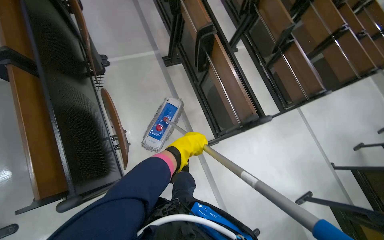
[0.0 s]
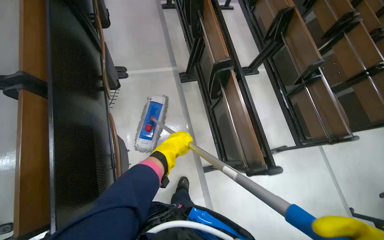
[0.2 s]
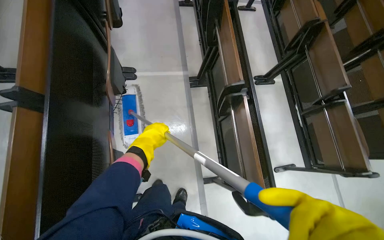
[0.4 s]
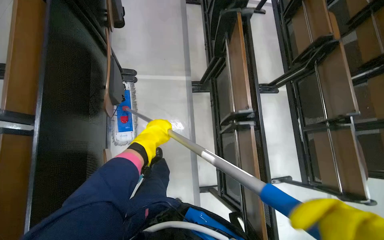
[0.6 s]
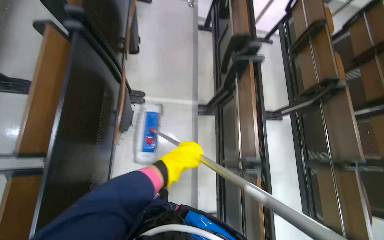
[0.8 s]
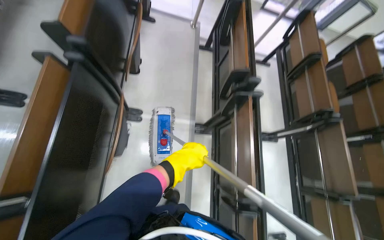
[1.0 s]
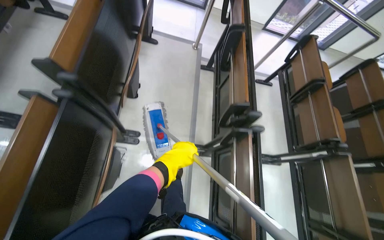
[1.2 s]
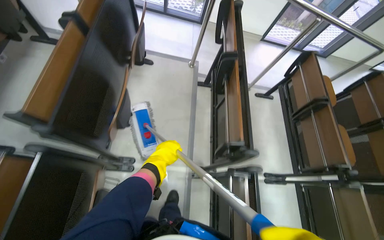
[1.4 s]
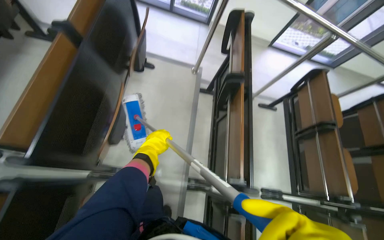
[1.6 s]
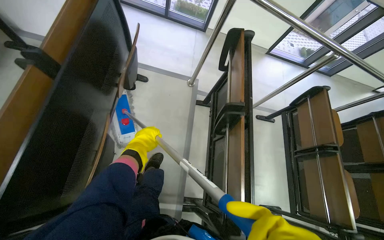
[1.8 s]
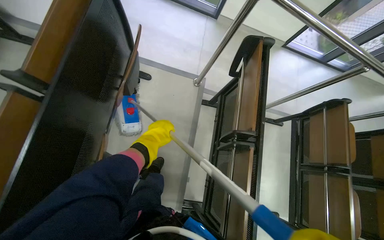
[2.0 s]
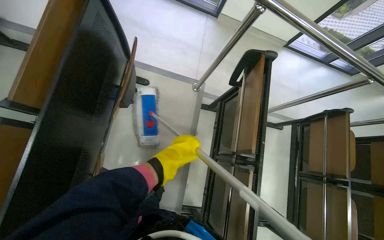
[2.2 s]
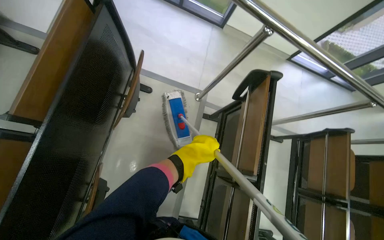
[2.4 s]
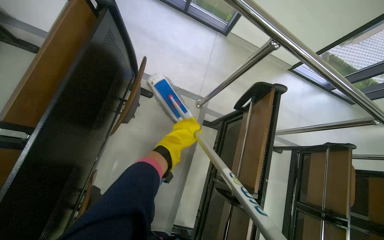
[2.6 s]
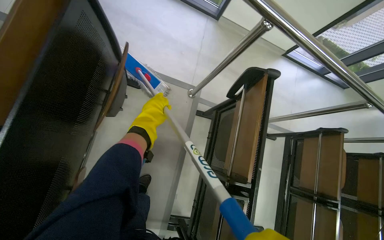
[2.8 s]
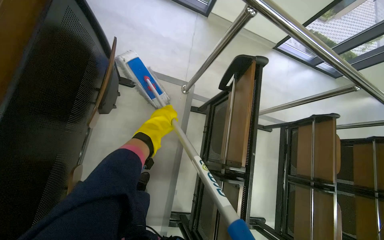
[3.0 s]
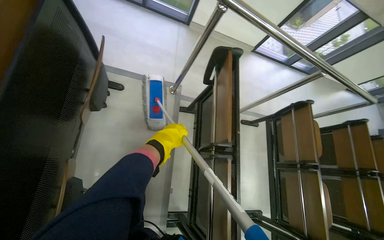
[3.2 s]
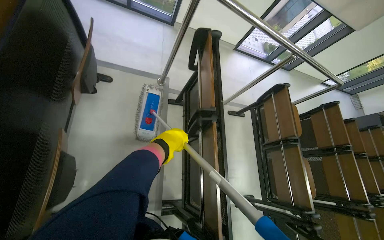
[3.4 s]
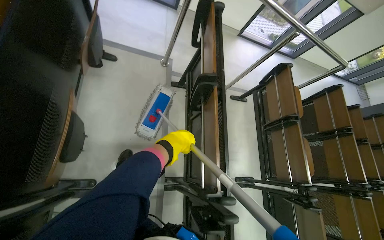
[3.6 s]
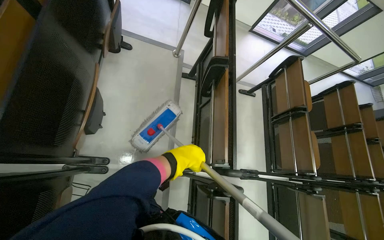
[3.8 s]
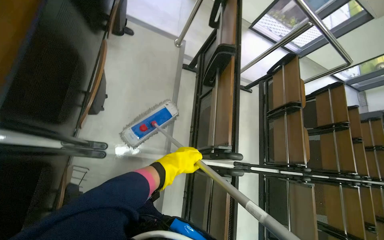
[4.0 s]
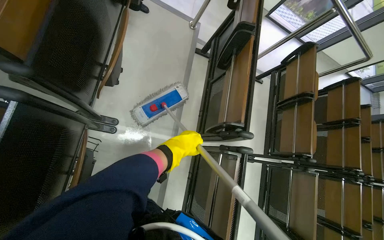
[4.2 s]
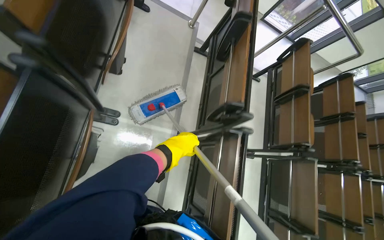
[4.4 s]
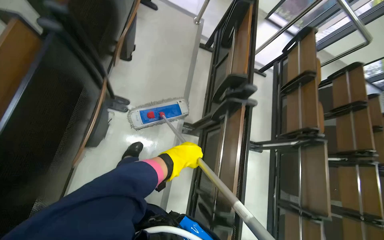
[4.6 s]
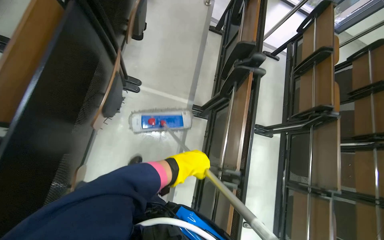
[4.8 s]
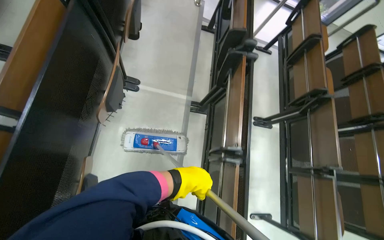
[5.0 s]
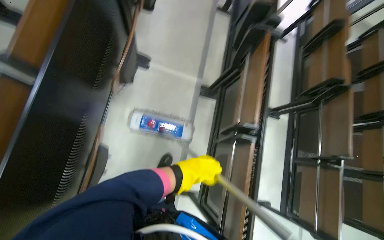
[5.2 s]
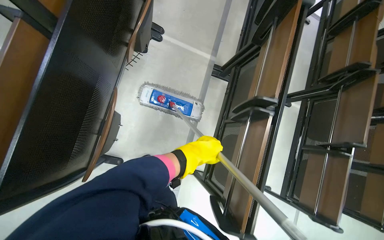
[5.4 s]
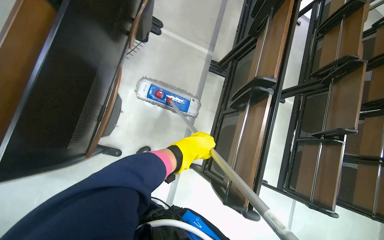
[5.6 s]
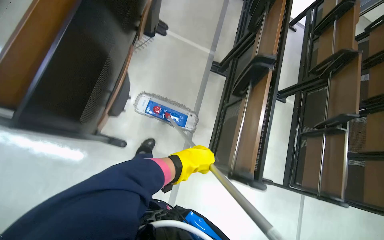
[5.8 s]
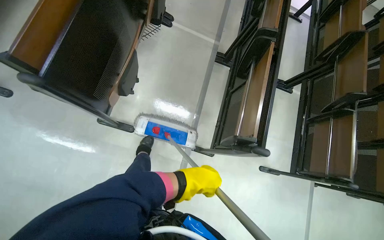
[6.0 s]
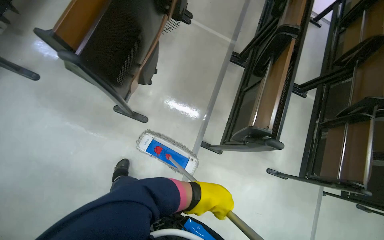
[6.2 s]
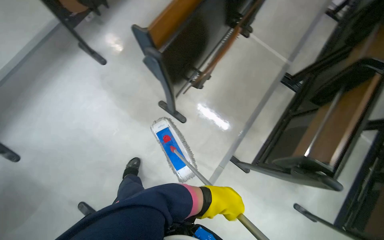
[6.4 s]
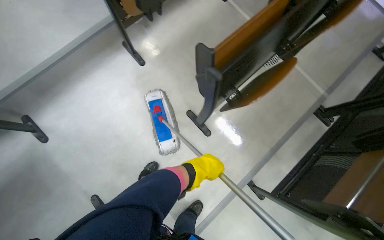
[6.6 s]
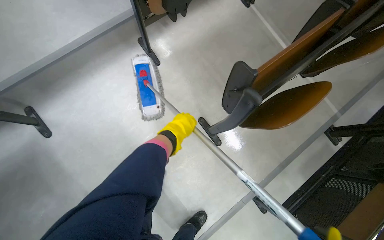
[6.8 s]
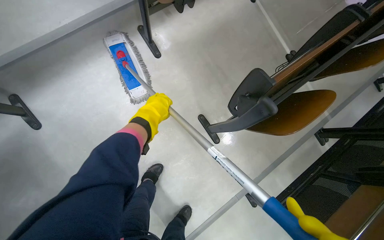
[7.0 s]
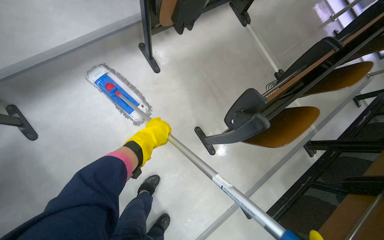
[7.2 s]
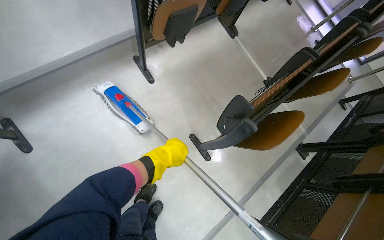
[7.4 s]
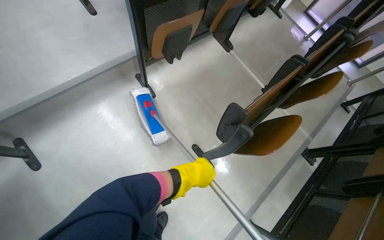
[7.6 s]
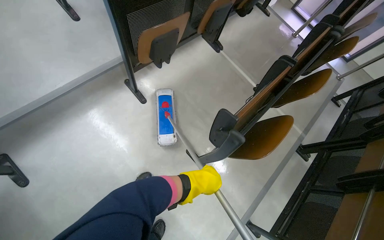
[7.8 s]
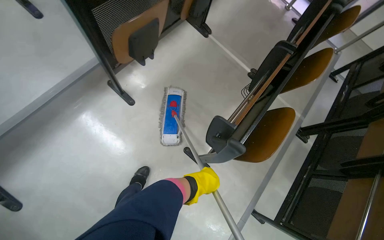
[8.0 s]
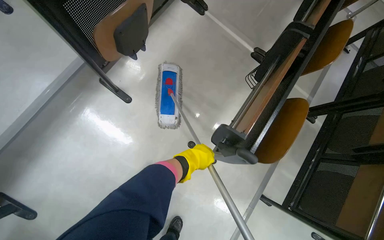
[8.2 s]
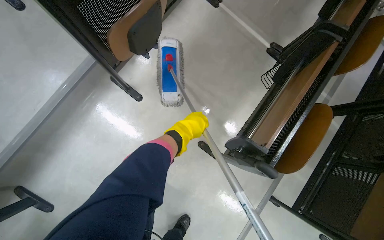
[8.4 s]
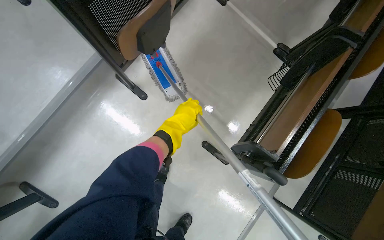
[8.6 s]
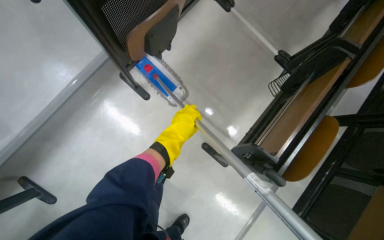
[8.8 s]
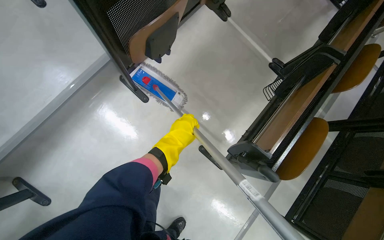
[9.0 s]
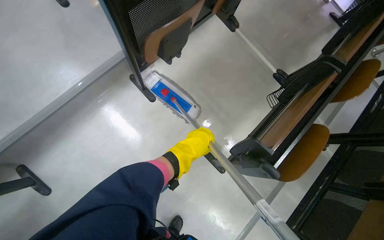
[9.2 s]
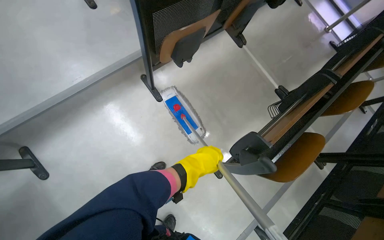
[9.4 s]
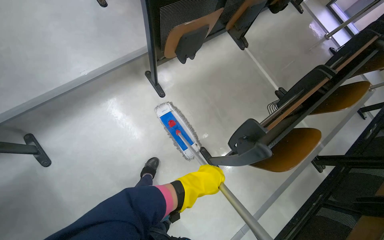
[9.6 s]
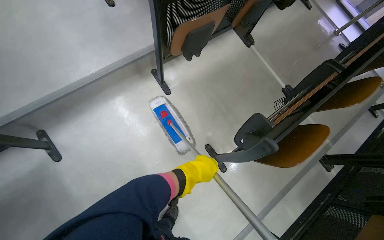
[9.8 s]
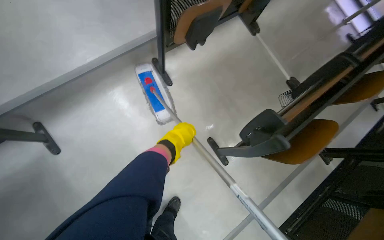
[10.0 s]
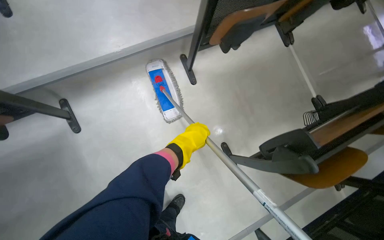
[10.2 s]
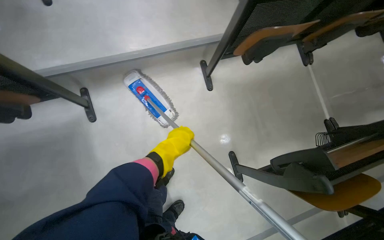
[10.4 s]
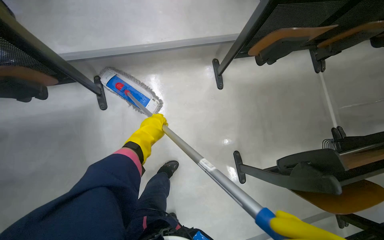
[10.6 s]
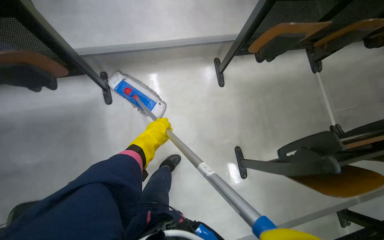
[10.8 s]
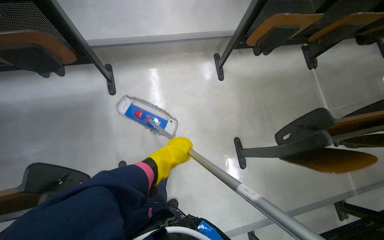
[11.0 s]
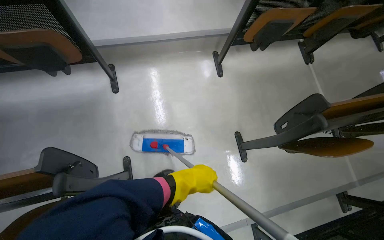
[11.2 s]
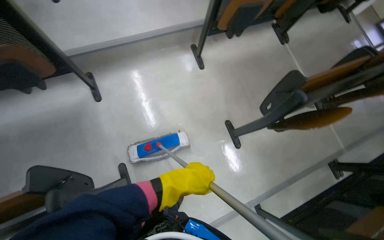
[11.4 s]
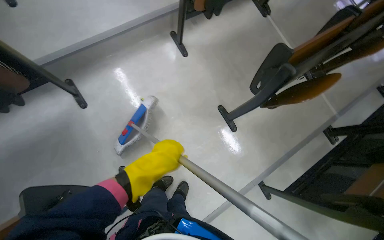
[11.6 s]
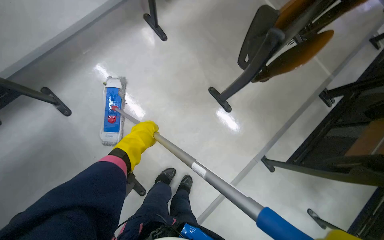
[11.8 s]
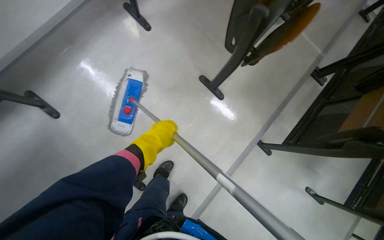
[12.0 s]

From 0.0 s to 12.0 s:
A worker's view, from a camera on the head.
Job: mopping floor.
The whole recording: Mopping auditorium floor. The worker mops the floor in the auditorium, moving between rows of desks.
From 0.0 s to 1.6 s: The camera travels approximately 1 m. The scene turns some 30 degrees clockwise in the picture.
From 1.6 s to 3.0 s: The camera travels roughly 60 cm.
From 3.0 s to 4.4 s: The camera is carried roughly 90 cm.
From 4.4 s to 6.0 s: The camera travels roughly 1 m.
From 6.0 s to 7.6 s: The head travels roughly 60 cm. The camera pitches upward, by some 15 degrees. Everything in view rotates roughly 35 degrees clockwise.
From 7.6 s to 9.0 s: The camera pitches downward, by roughly 15 degrees. The left hand is displaced up the picture, to the left and farther from the camera by some 40 cm.
From 9.0 s to 10.4 s: The scene turns roughly 30 degrees clockwise in the picture.
From 10.4 s to 12.0 s: The scene turns roughly 30 degrees counterclockwise in the picture.

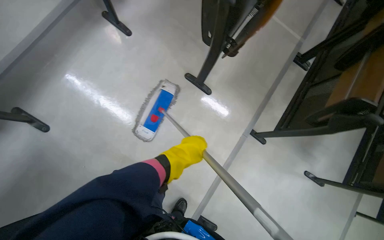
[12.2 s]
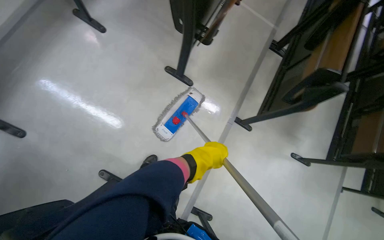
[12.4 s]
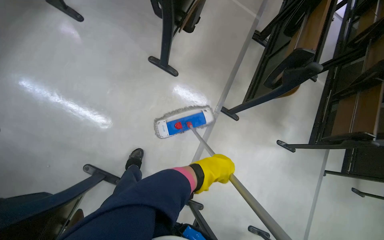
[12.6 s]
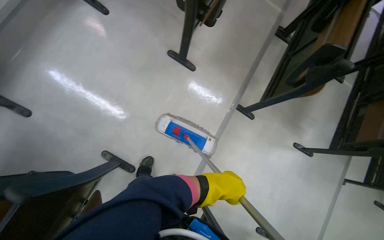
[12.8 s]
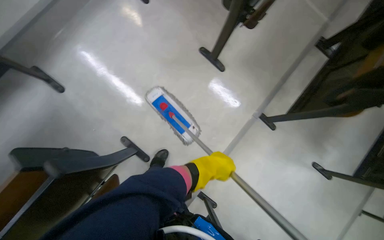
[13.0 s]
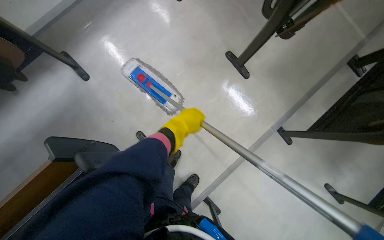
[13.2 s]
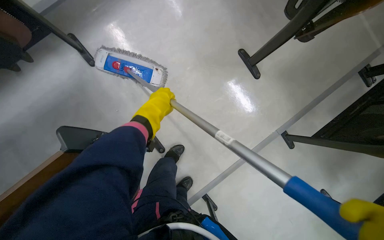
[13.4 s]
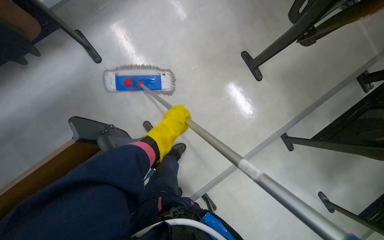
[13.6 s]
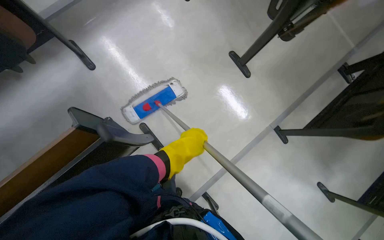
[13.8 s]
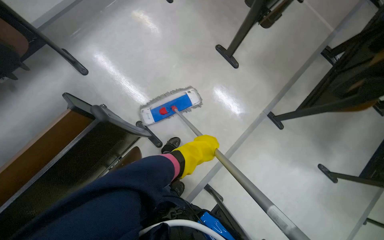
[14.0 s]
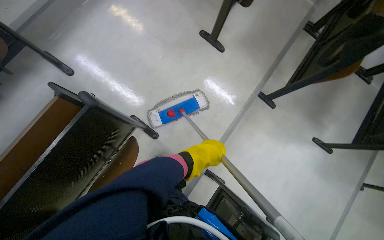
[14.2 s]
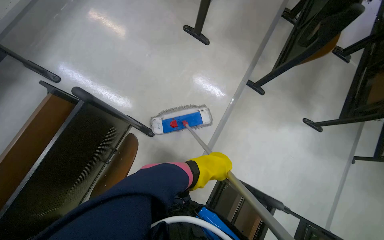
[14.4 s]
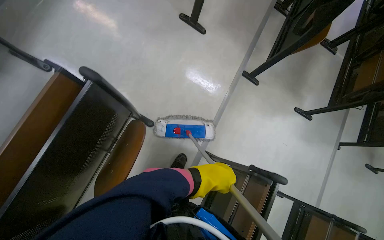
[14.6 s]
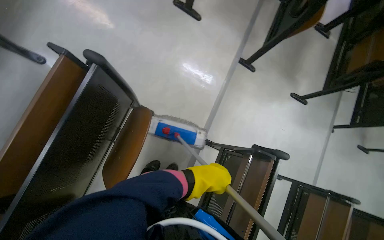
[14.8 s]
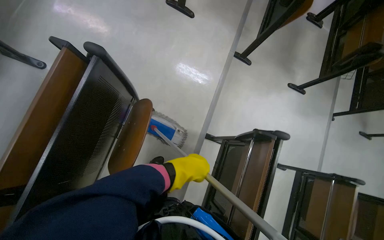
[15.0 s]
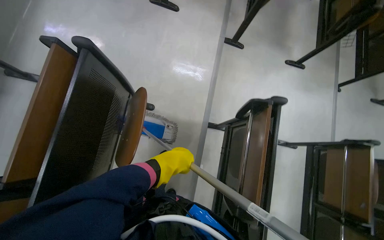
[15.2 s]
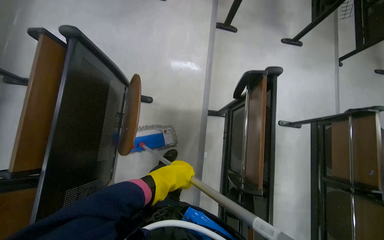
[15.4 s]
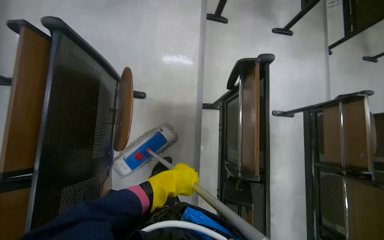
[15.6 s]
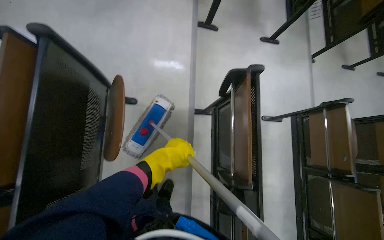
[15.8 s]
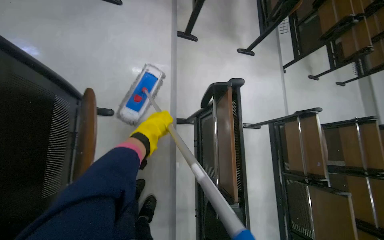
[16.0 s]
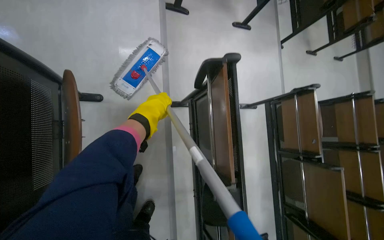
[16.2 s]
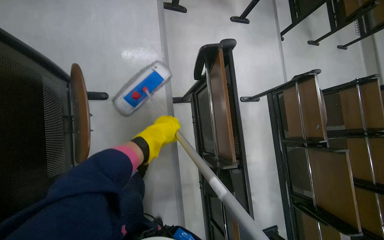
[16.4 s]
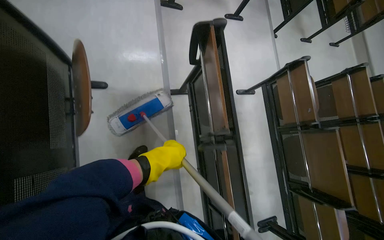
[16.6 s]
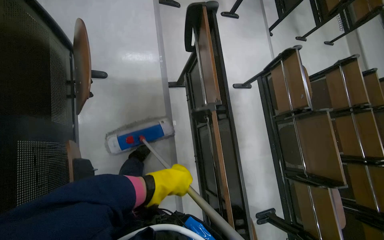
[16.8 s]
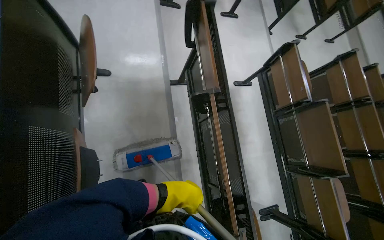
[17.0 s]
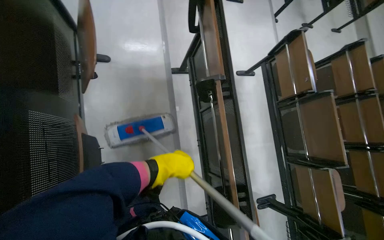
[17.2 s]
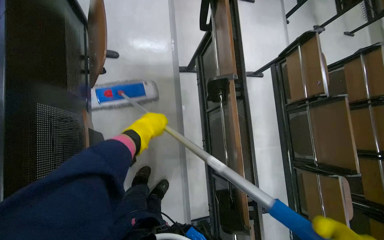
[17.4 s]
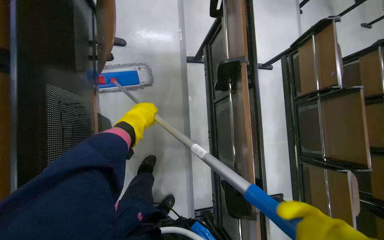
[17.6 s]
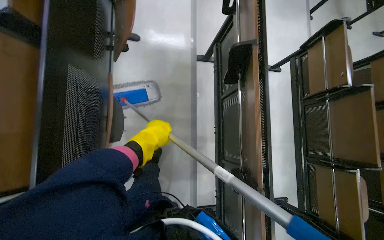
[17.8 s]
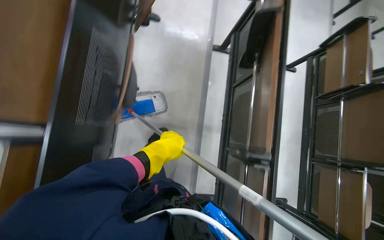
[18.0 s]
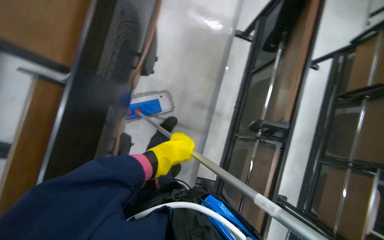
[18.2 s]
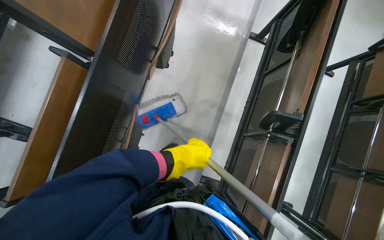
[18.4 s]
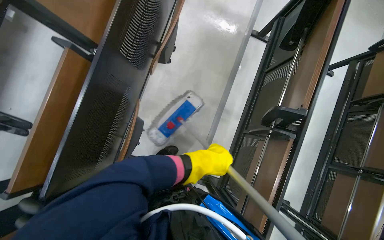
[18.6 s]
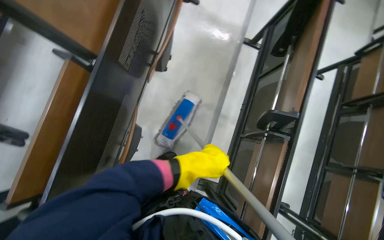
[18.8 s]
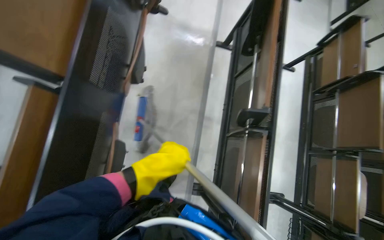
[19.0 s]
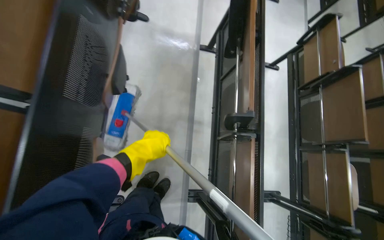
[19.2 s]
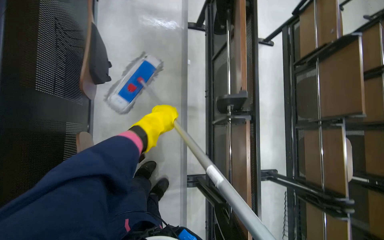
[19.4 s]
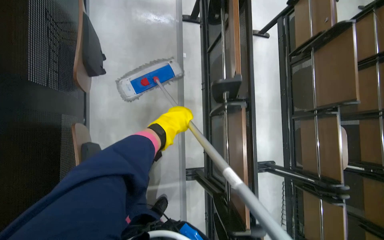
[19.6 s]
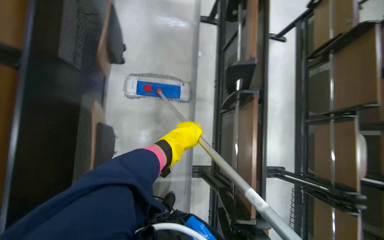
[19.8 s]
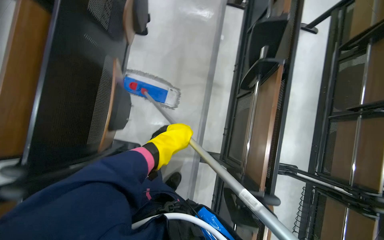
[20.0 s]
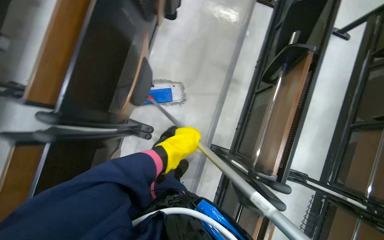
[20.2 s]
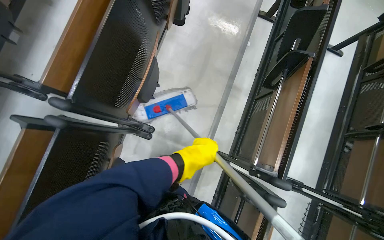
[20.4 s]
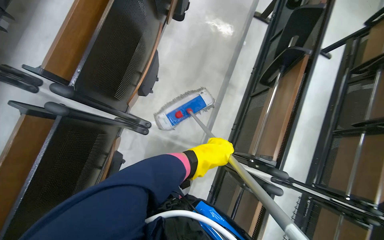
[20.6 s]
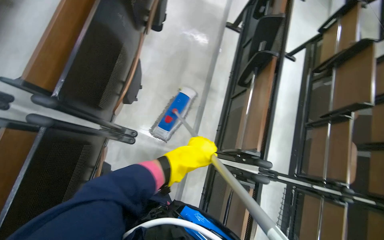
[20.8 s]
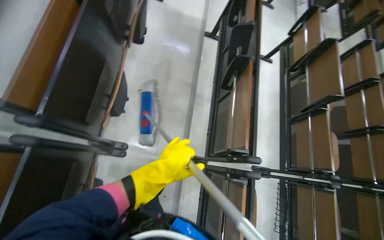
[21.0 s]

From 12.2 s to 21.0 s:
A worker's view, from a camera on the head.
Job: mopping floor.
The whole recording: Mopping auditorium floor. The worker mops the floor in the auditorium, moving between rows of desks.
From 12.2 s to 13.6 s: The left hand goes to the right and returns, about 20 cm each way.
From 13.6 s to 15.2 s: The camera travels some 60 cm. The scene rotates counterclockwise by some 40 degrees.
From 15.2 s to 16.6 s: The head rotates roughly 20 degrees to the right. The left hand goes up and down the picture, roughly 20 cm each way, reversing 2 times.
From 16.6 s to 18.0 s: The head travels about 50 cm.
From 19.6 s to 21.0 s: The wearer moves some 50 cm.
